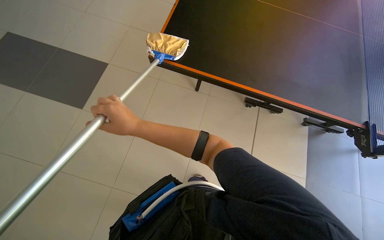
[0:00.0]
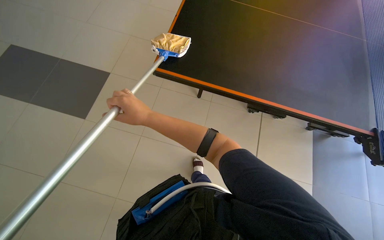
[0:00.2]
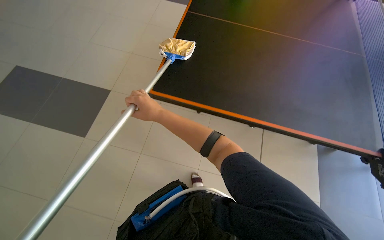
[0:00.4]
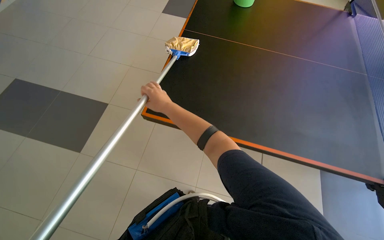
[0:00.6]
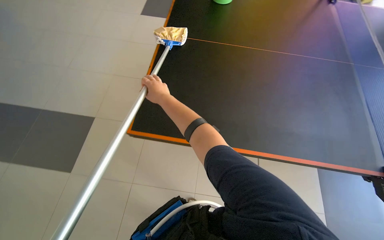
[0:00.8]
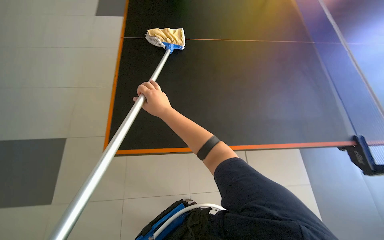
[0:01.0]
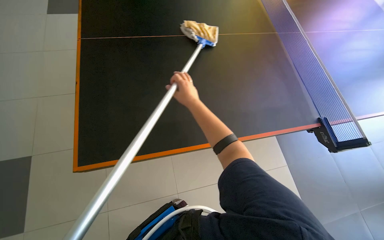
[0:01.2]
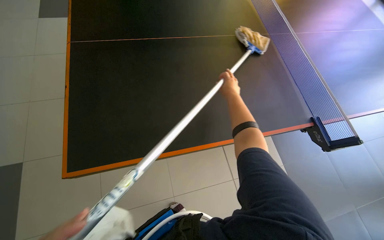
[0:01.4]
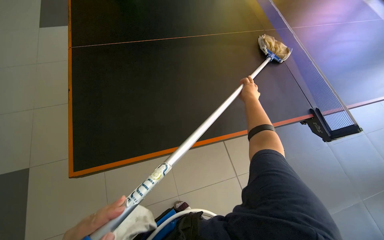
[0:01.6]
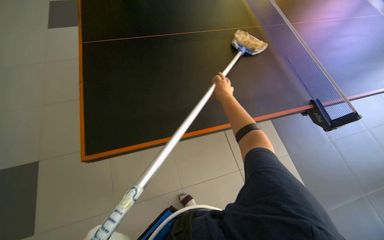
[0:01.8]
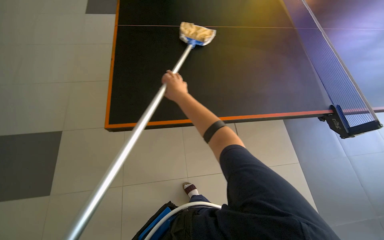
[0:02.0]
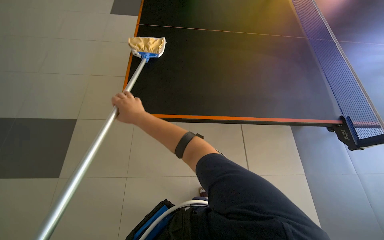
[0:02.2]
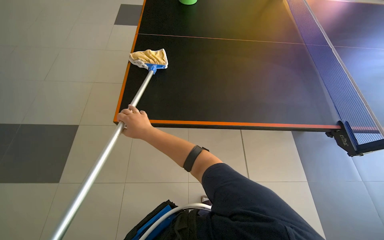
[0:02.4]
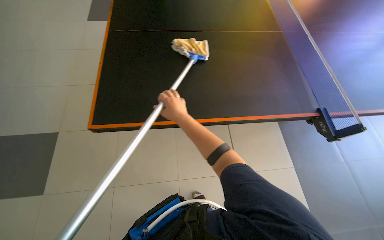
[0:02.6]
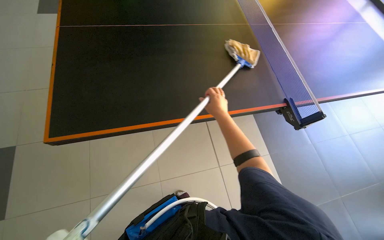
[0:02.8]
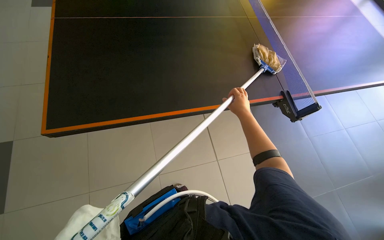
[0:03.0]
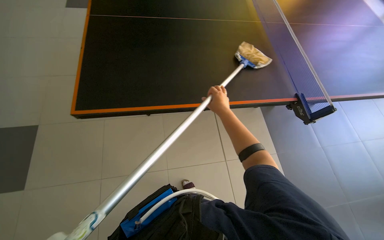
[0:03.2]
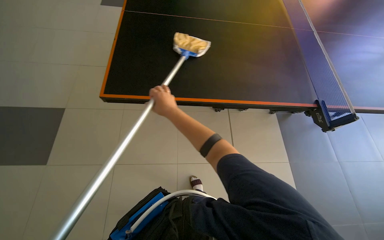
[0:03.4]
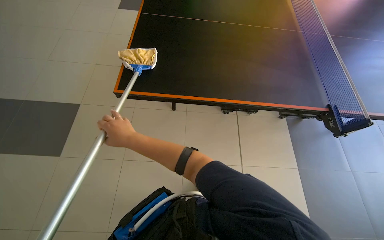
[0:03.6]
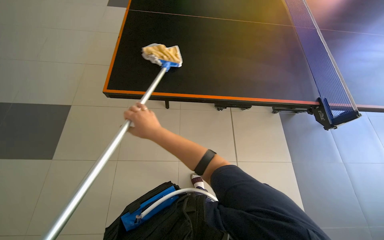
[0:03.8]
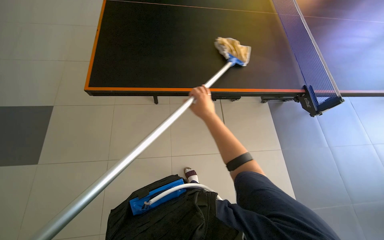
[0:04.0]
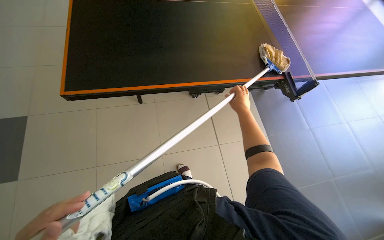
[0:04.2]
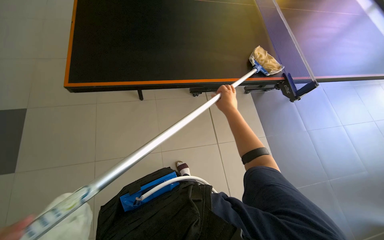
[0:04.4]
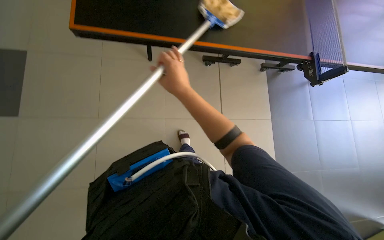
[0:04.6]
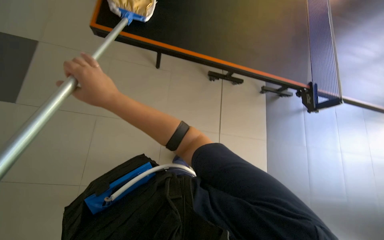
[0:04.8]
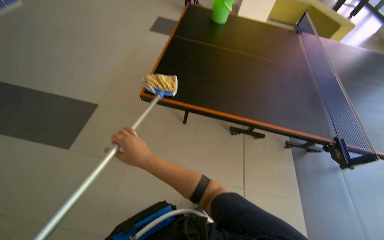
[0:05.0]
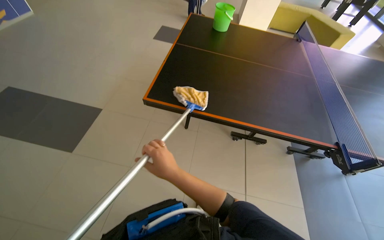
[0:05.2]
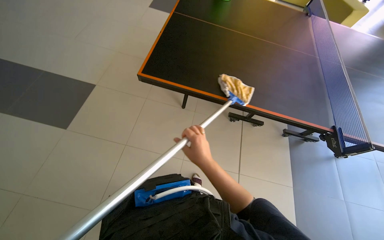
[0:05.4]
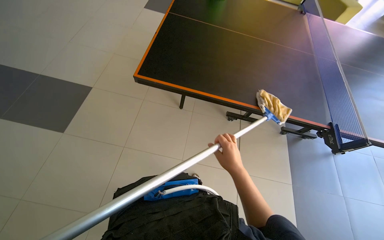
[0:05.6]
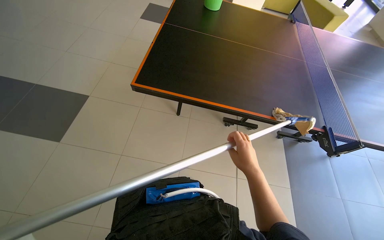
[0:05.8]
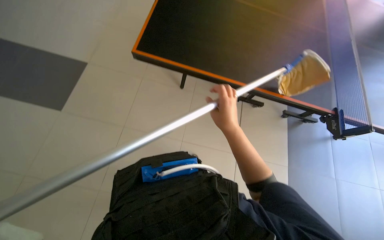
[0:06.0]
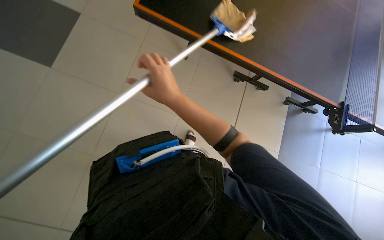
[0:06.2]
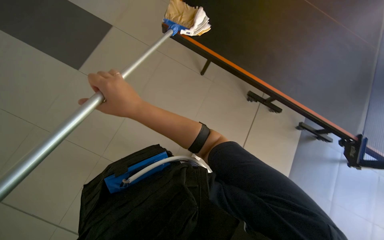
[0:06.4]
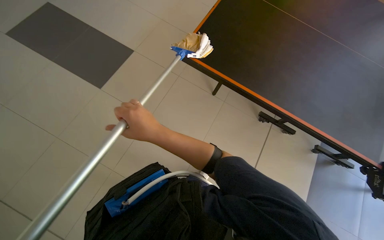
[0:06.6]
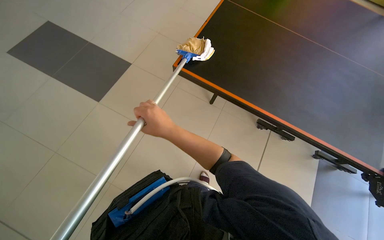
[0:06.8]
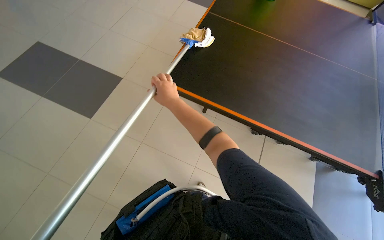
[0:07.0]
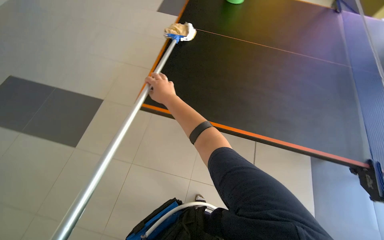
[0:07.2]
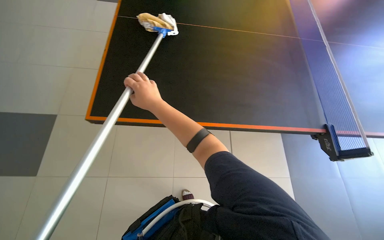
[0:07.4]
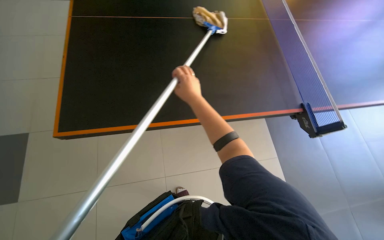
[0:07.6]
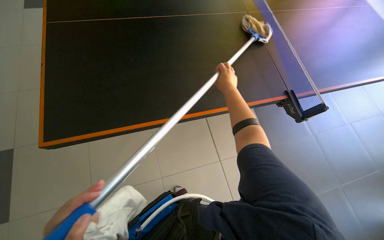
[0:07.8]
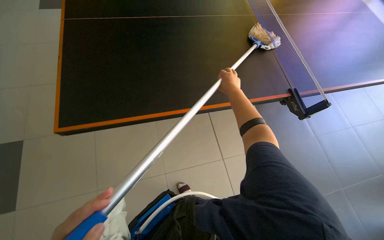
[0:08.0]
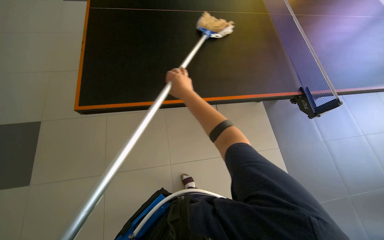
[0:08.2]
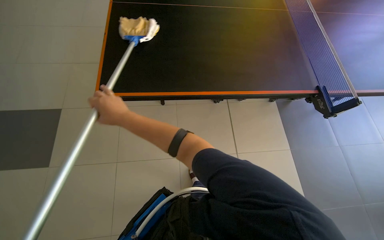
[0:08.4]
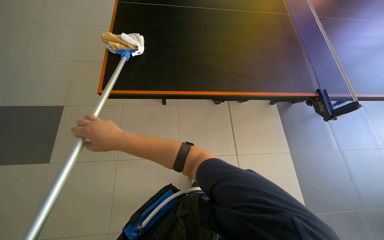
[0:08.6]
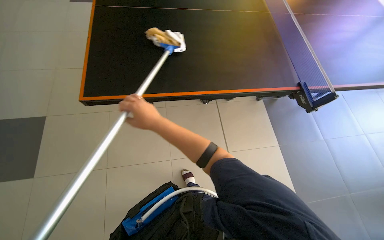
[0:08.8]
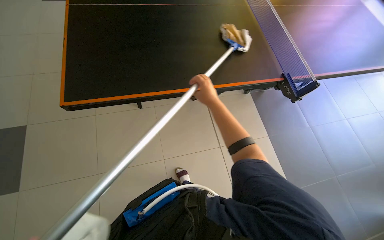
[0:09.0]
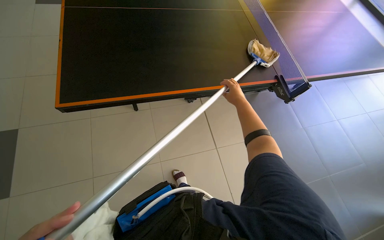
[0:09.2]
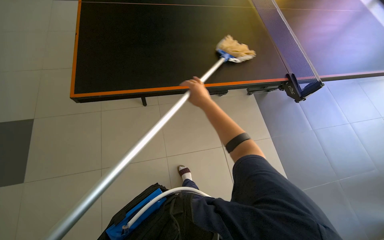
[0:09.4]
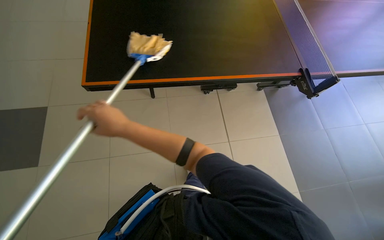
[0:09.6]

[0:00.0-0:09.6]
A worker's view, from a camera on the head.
Job: wiping surfaces.
The whole recording: Wiping ping-pong table with mop. The worker wipes the surface of the ping-pong table using a mop.
0:01.6 to 0:03.2: The right hand moves about 35 cm to the left and comes back.
0:03.2 to 0:04.8: The view tilts roughly 15 degrees downward.
0:04.8 to 0:06.4: The head rotates roughly 20 degrees to the left.
0:06.4 to 0:08.0: The wearer's head swings about 40 degrees to the right.
0:08.0 to 0:09.6: The right hand goes left and right, about 40 cm each way, reversing 2 times.

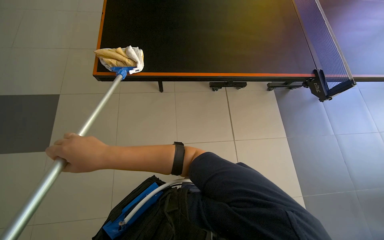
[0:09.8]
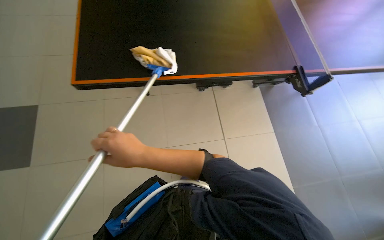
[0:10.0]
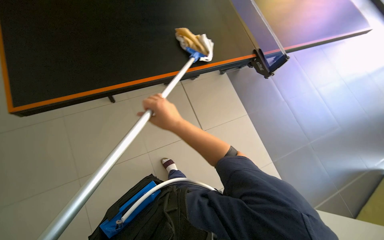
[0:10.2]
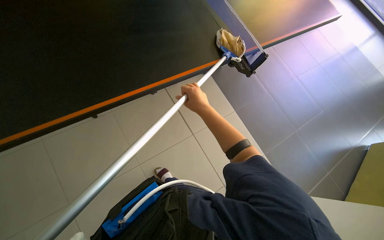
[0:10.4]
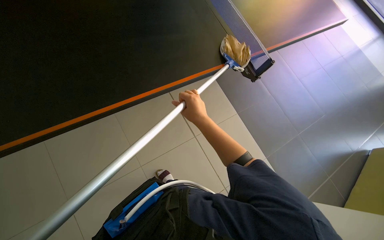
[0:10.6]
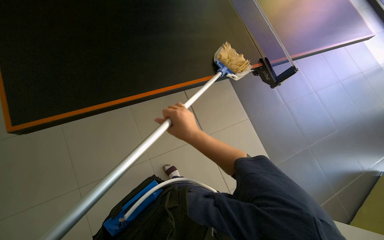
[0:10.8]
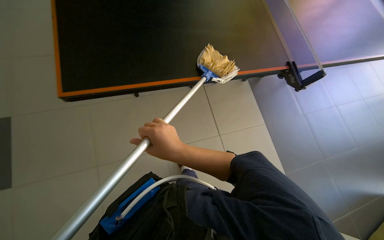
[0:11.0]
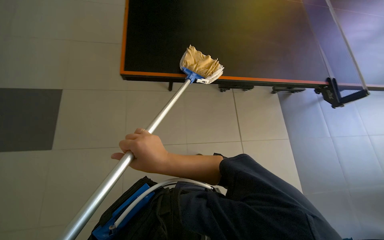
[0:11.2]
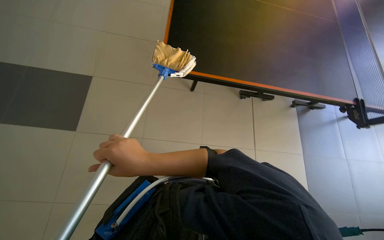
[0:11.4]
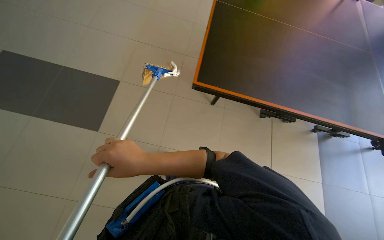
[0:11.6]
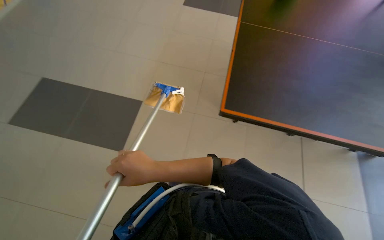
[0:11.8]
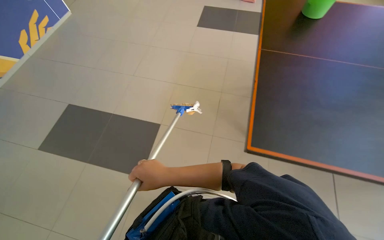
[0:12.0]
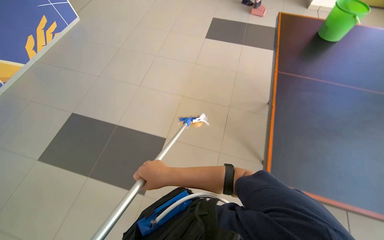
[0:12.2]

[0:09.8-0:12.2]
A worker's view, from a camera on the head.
Job: wiping surfaces.
The whole recording: Wiping ping-pong table with mop. The worker wipes the surface of the ping-pong table using a mop.
0:11.0 to 0:12.2: The head turns to the left by some 30 degrees. The view tips upward by roughly 20 degrees.

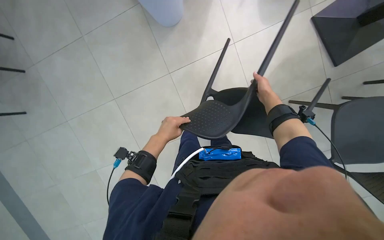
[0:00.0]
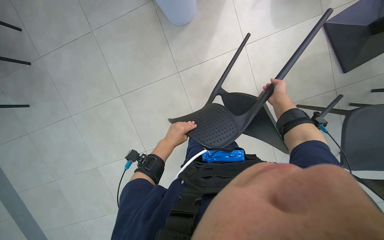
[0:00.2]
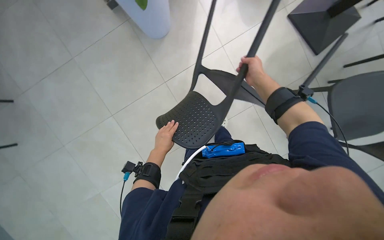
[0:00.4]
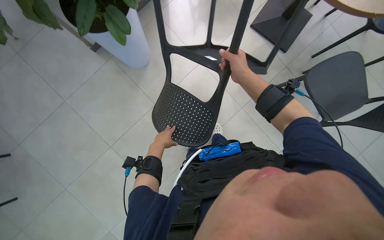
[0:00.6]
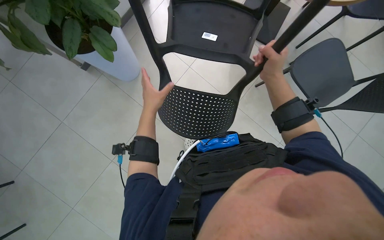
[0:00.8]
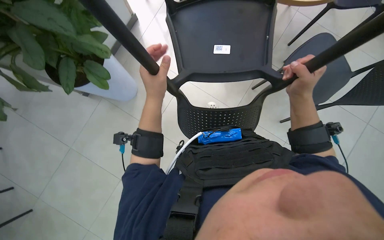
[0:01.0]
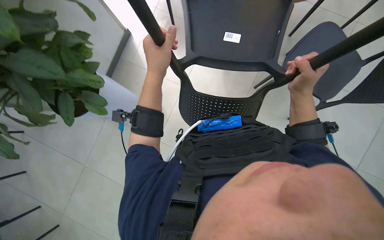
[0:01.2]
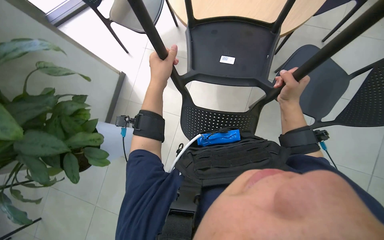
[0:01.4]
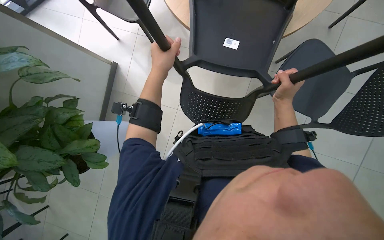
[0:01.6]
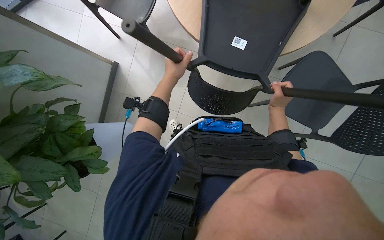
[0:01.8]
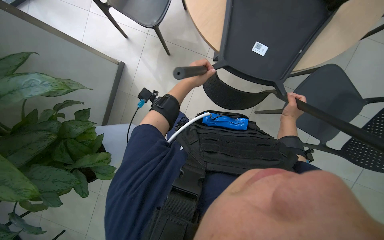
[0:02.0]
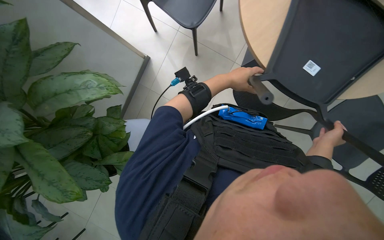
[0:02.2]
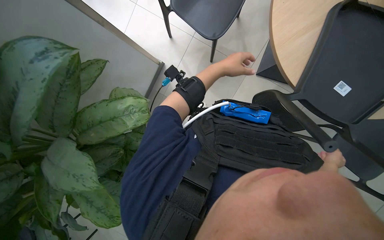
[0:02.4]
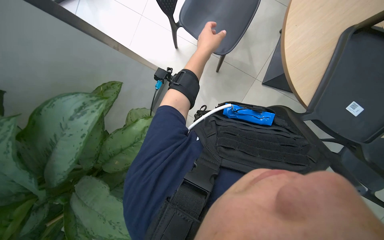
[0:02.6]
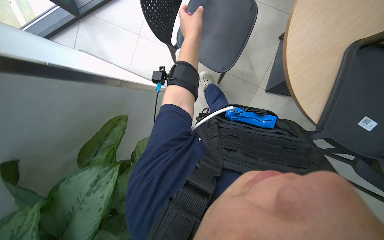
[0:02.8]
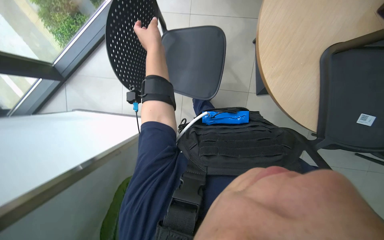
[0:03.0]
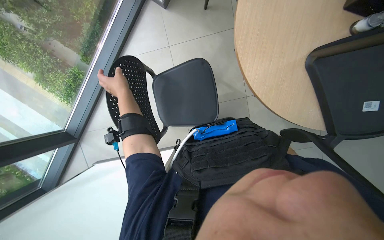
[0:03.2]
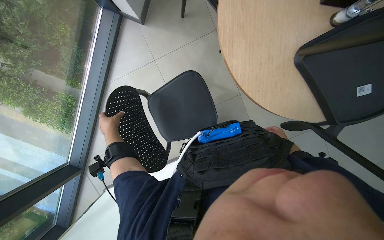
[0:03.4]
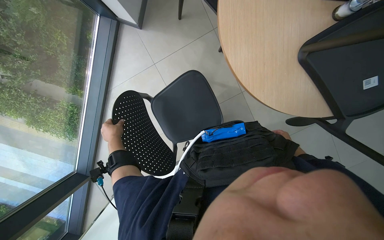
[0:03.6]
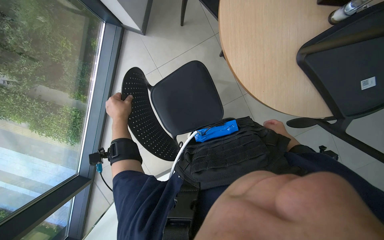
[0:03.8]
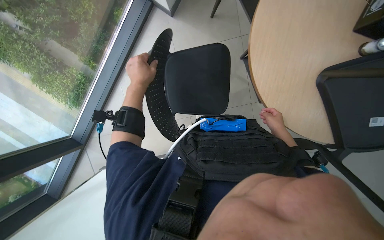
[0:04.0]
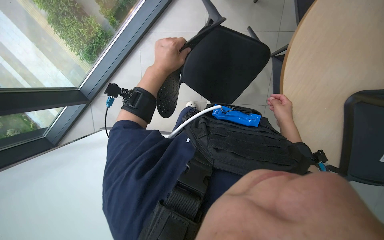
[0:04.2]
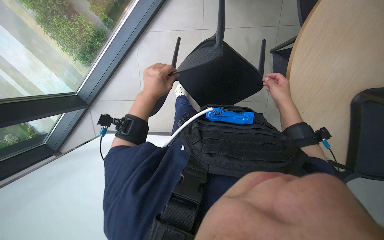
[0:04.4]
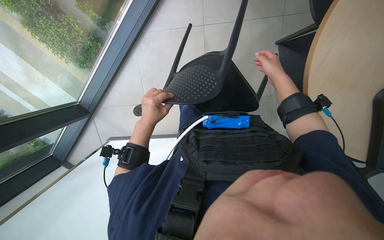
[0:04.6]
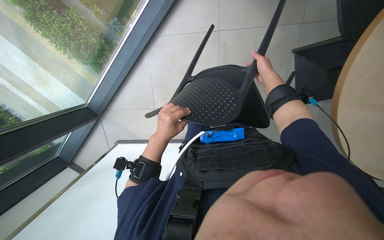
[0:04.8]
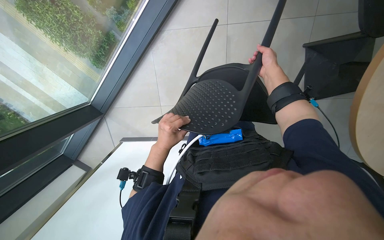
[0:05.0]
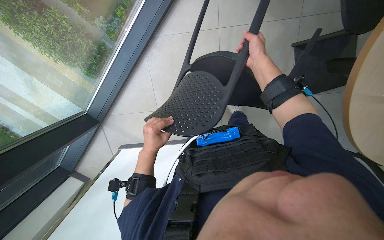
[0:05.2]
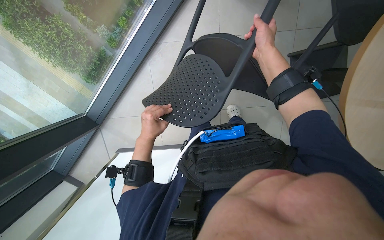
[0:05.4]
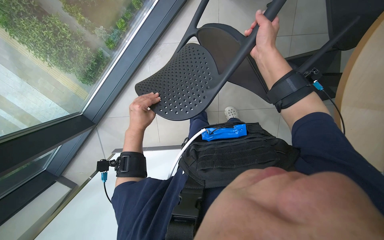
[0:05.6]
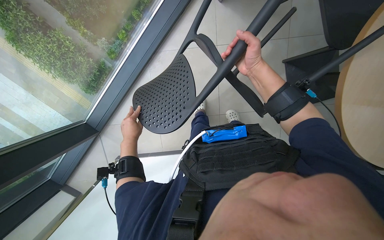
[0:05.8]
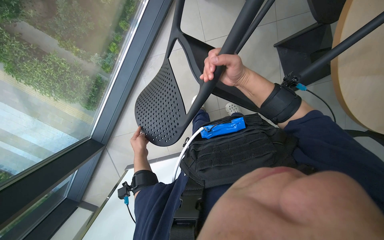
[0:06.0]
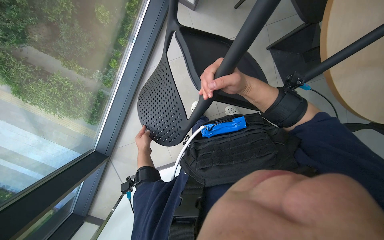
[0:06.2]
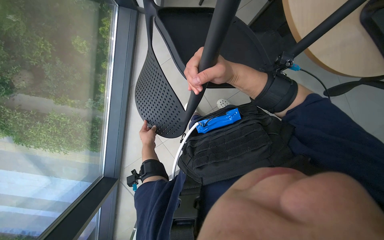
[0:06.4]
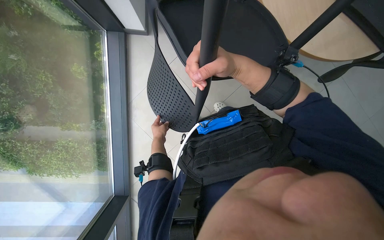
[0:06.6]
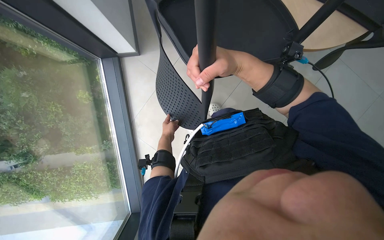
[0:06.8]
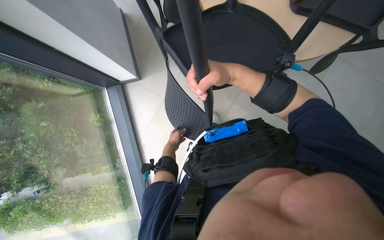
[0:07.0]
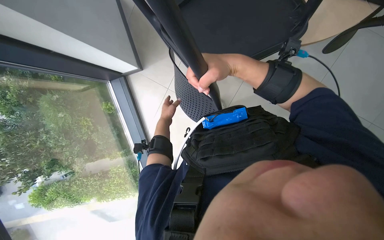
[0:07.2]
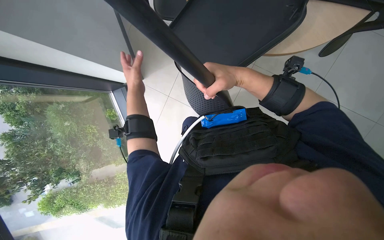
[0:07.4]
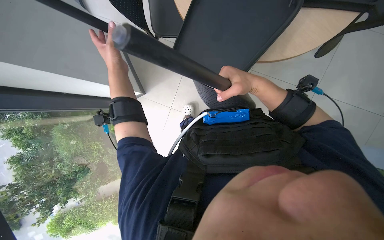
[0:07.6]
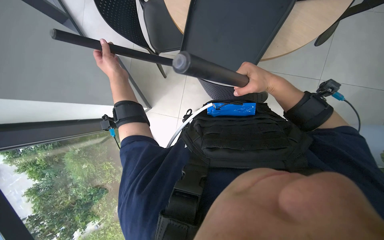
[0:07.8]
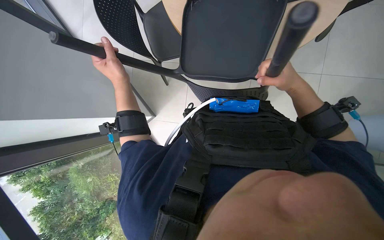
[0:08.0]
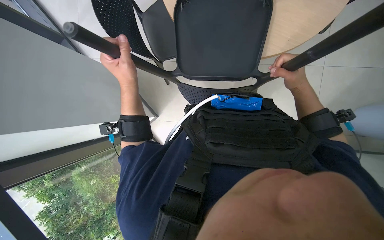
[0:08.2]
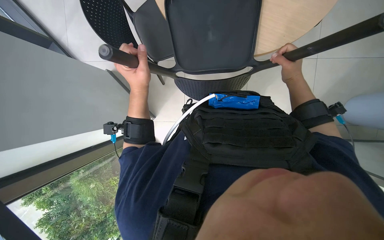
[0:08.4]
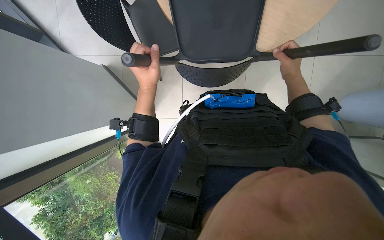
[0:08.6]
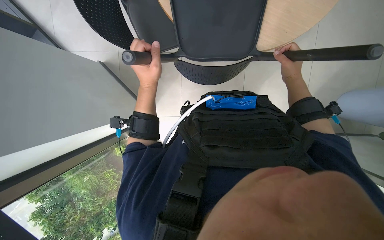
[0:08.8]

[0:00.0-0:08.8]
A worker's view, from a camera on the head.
Job: organizing items.
The whole recording: Lifting chairs onto tables. The worker lifts chairs and places them onto tables.
0:00.0 to 0:01.4: The right hand shifts about 25 cm nearer to the camera and down the picture, while the left hand goes roughly 20 cm up the picture.
0:04.4 to 0:05.8: The right hand goes roughly 20 cm up the picture and to the left. Meanwhile the left hand goes approximately 10 cm to the left.
